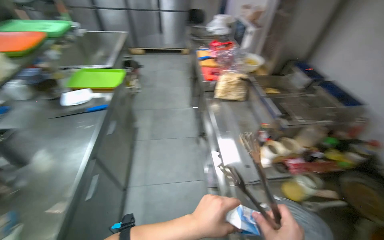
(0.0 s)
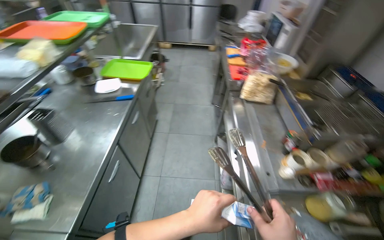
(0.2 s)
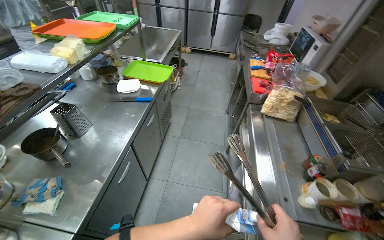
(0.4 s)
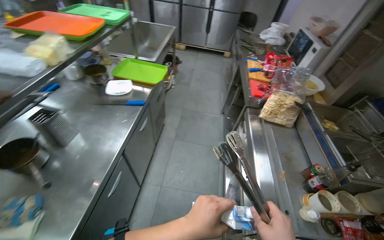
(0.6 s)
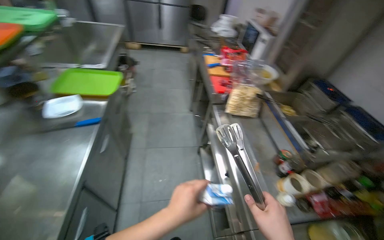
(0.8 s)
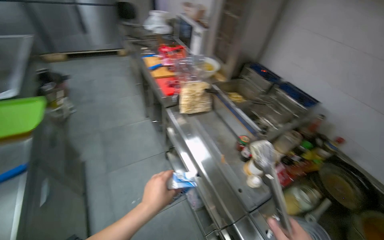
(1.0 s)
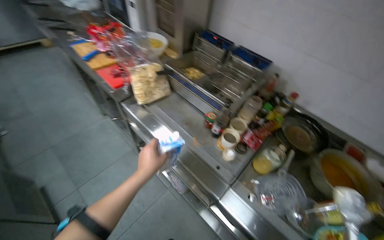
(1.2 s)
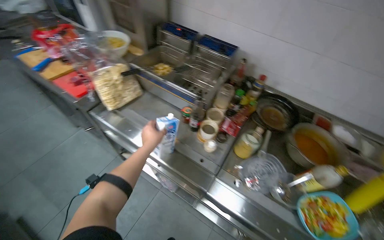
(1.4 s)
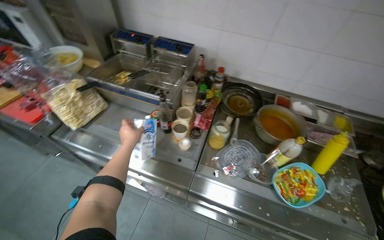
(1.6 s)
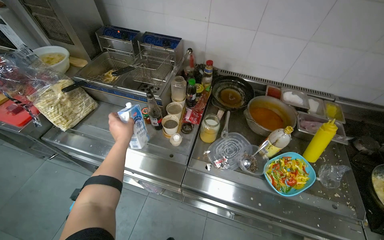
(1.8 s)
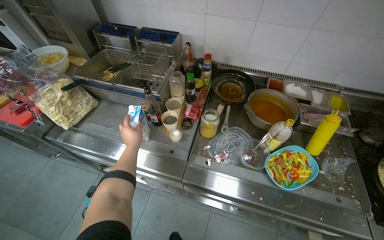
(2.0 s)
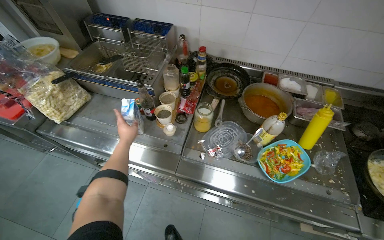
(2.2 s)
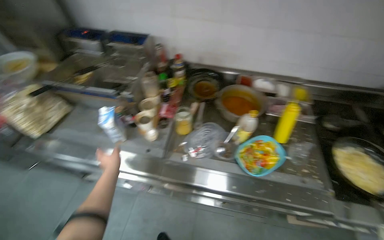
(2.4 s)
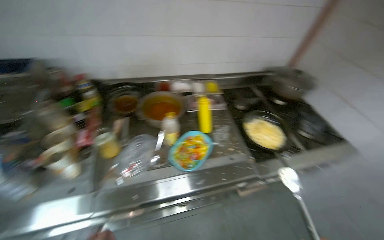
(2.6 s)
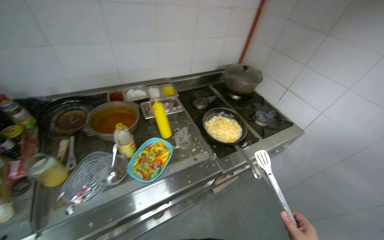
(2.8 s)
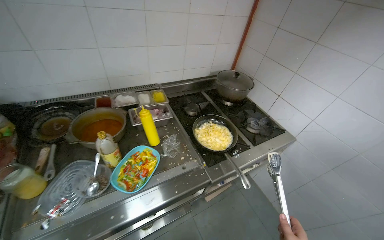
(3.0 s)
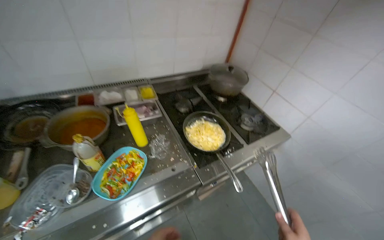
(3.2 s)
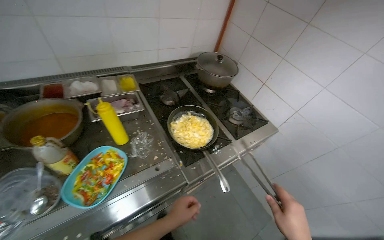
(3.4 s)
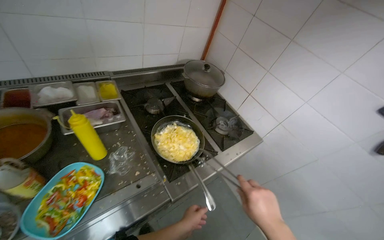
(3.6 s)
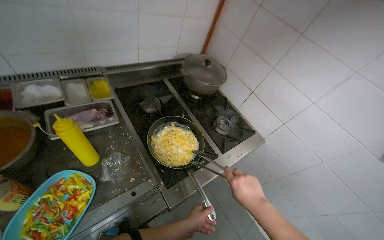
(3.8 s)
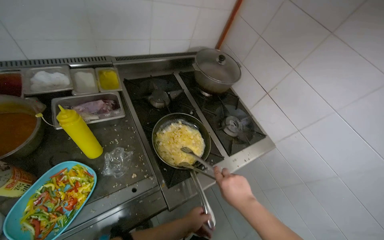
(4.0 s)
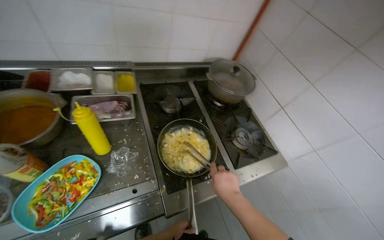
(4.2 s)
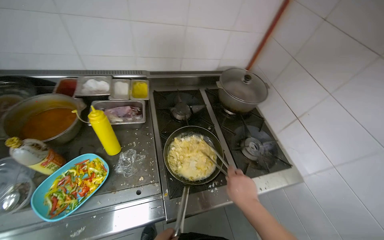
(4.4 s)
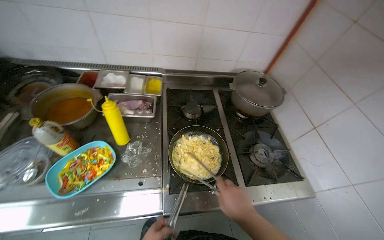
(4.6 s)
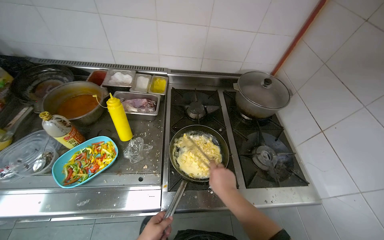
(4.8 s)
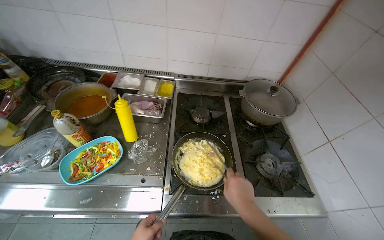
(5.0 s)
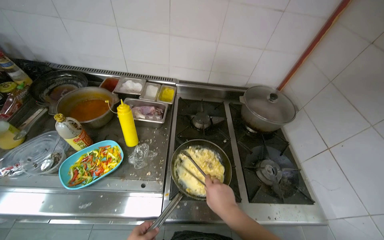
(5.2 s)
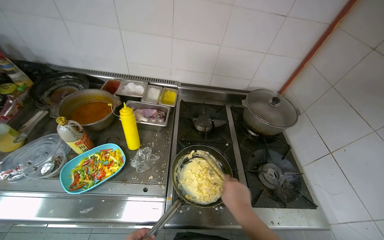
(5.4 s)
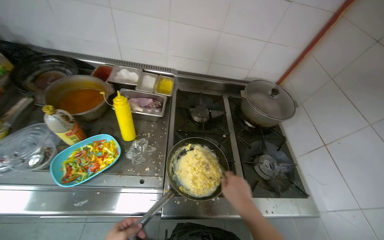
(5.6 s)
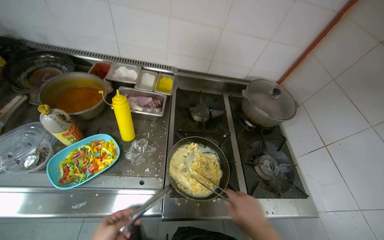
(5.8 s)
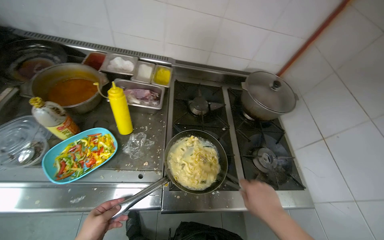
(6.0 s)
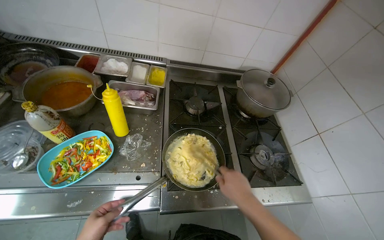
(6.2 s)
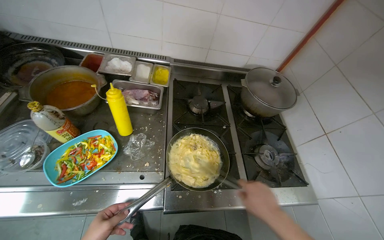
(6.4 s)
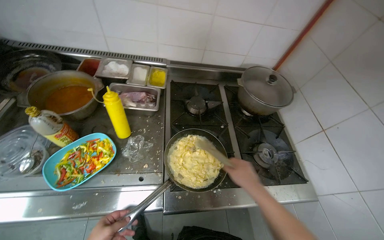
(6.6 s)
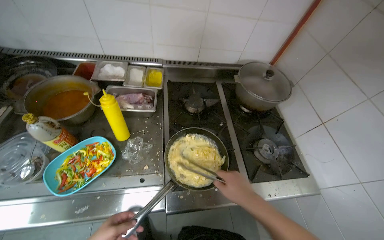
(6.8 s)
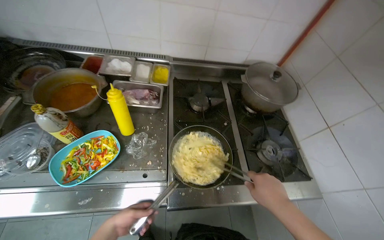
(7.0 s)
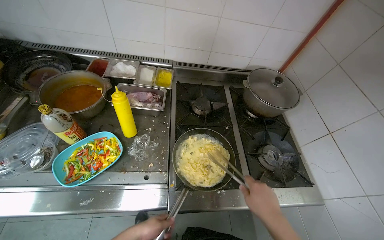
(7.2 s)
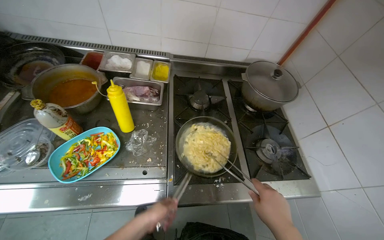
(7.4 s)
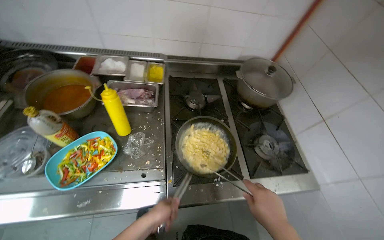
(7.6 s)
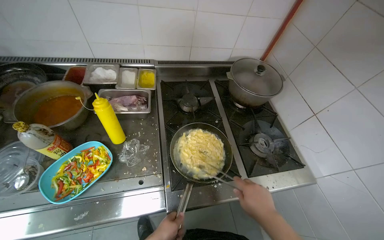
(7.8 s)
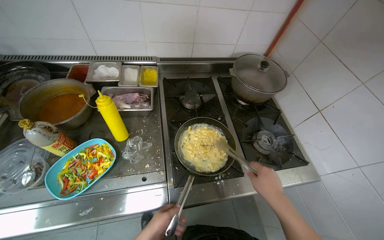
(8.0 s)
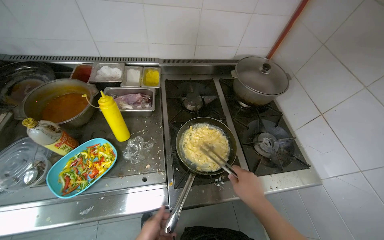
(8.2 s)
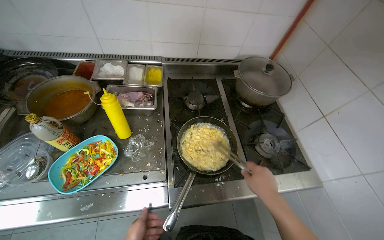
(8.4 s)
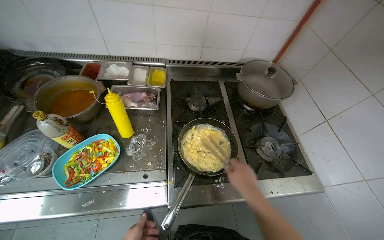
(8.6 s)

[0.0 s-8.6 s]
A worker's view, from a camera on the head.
Job: cooking food.
The whole recording: Adding liquid and stirring ingredients in pan. The worker pours liquid from a carton into the pan and stirs the ingredients.
0.0 to 1.4 s: The wearer's head swings roughly 50 degrees to the right. The view tips downward by roughly 15 degrees.
1.4 to 2.8 s: The head travels about 50 cm. The head turns to the right by roughly 60 degrees.
2.8 to 4.4 s: The camera travels about 40 cm.

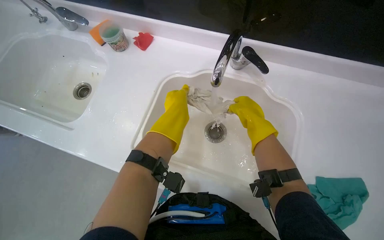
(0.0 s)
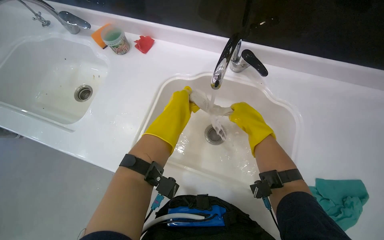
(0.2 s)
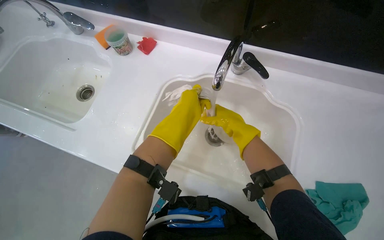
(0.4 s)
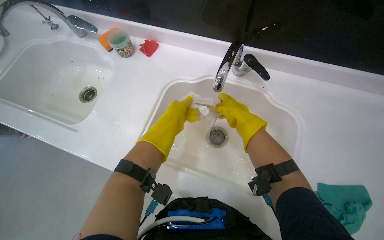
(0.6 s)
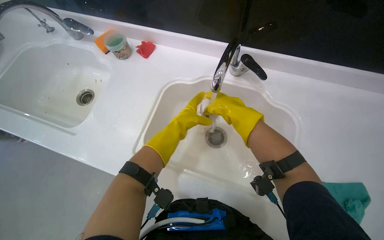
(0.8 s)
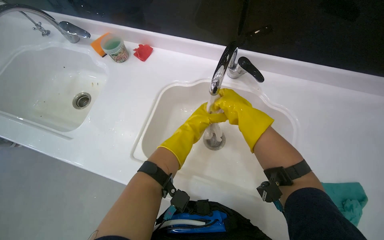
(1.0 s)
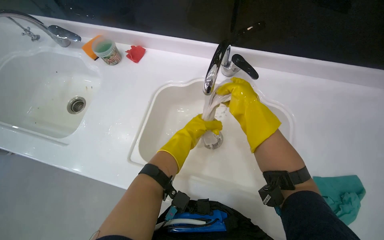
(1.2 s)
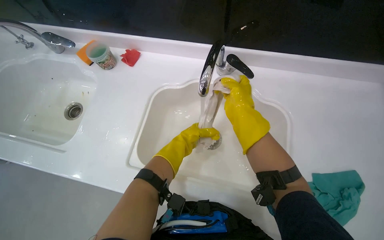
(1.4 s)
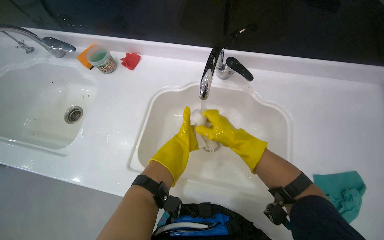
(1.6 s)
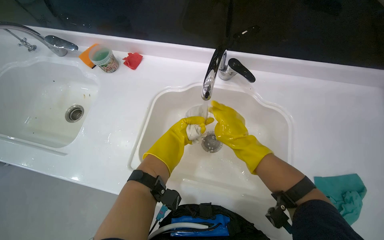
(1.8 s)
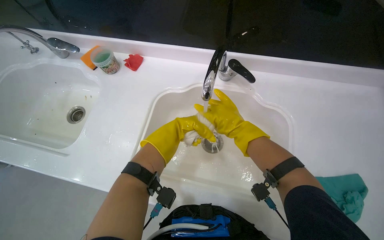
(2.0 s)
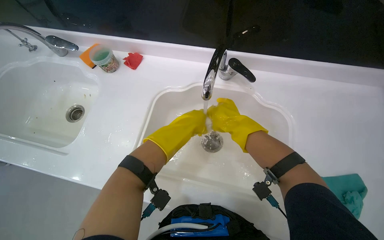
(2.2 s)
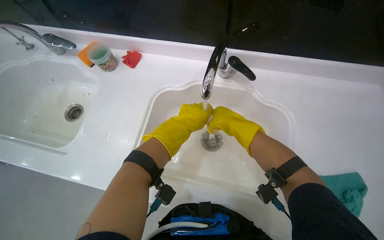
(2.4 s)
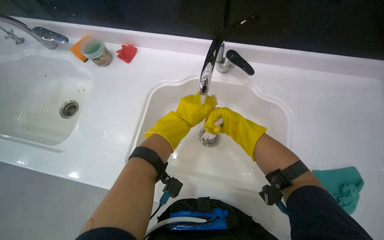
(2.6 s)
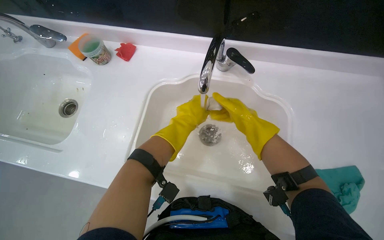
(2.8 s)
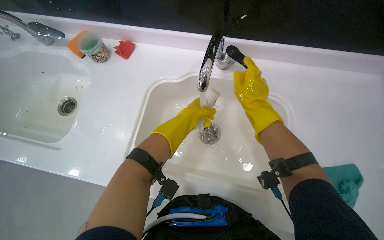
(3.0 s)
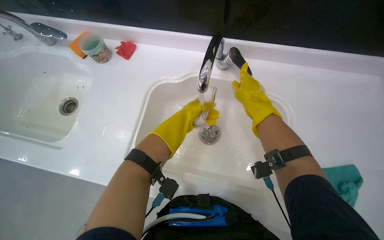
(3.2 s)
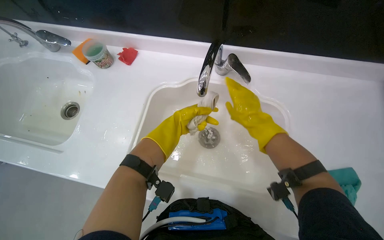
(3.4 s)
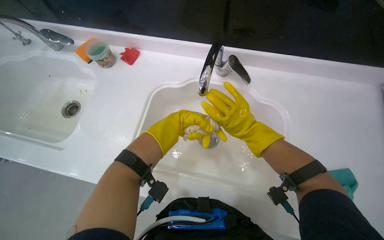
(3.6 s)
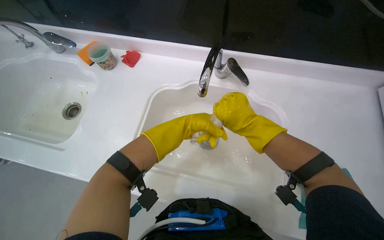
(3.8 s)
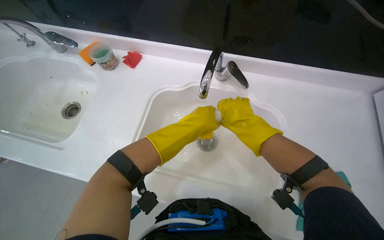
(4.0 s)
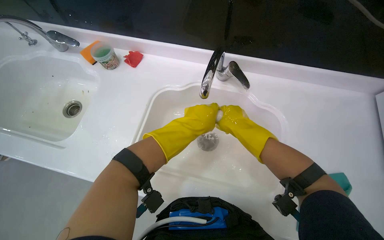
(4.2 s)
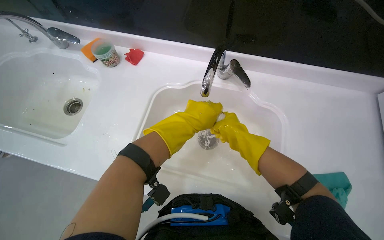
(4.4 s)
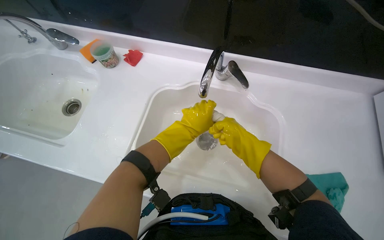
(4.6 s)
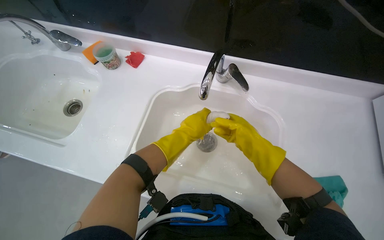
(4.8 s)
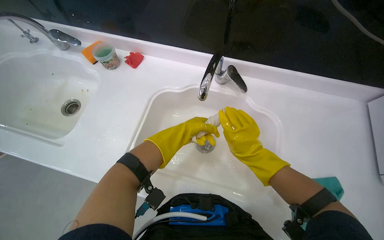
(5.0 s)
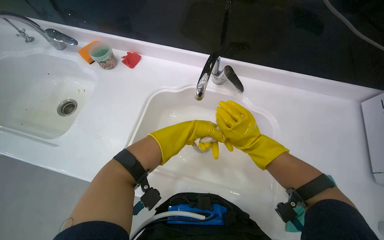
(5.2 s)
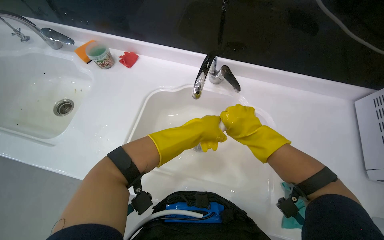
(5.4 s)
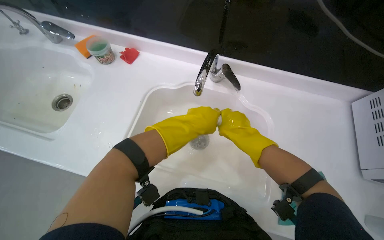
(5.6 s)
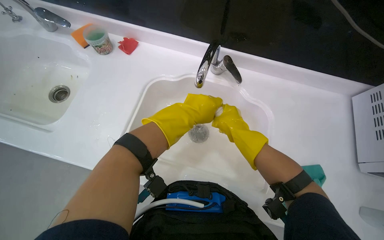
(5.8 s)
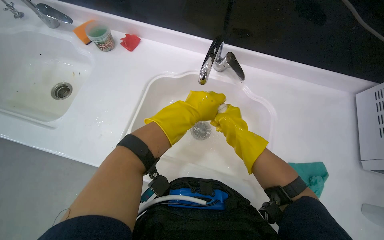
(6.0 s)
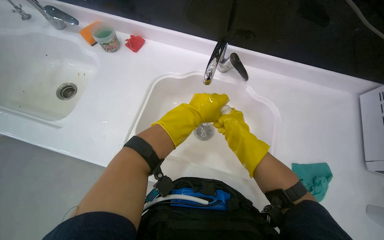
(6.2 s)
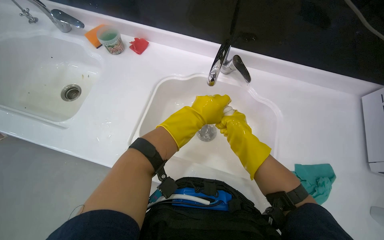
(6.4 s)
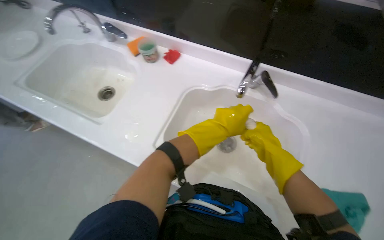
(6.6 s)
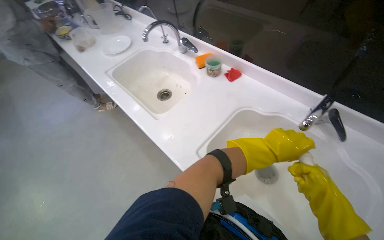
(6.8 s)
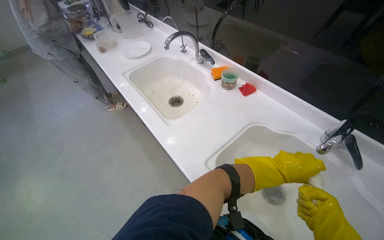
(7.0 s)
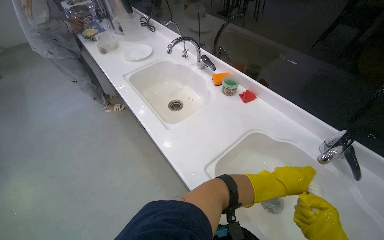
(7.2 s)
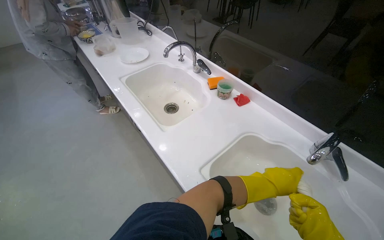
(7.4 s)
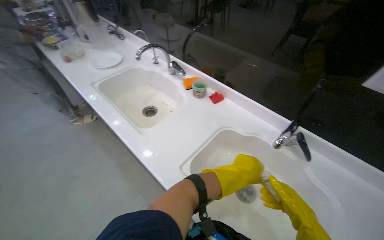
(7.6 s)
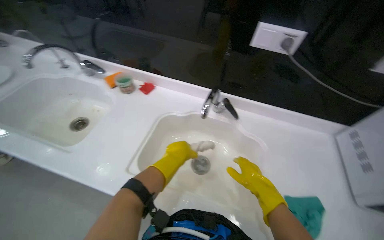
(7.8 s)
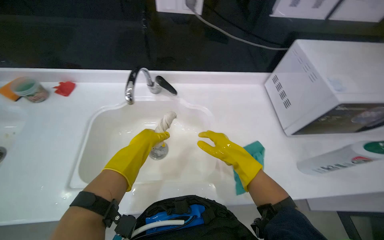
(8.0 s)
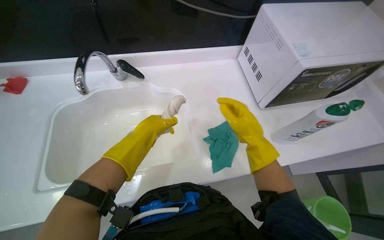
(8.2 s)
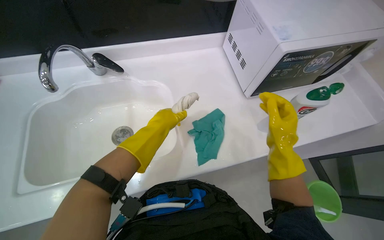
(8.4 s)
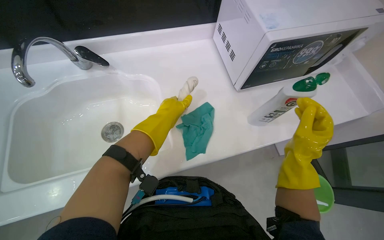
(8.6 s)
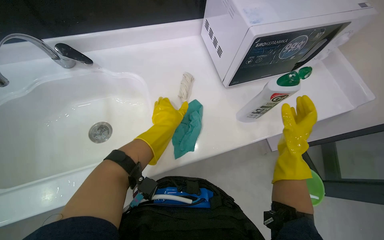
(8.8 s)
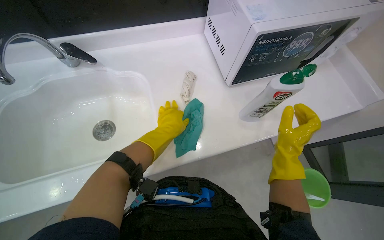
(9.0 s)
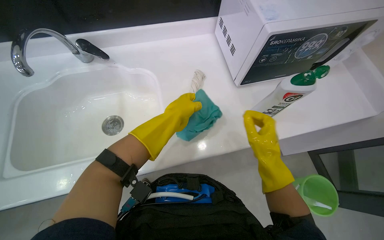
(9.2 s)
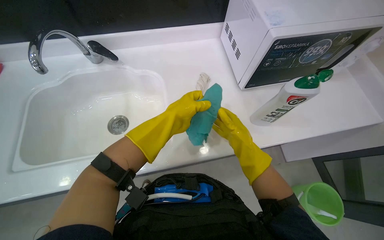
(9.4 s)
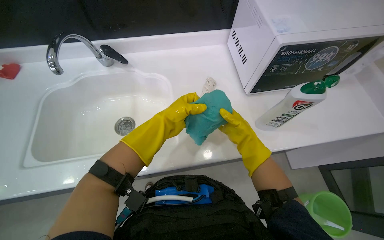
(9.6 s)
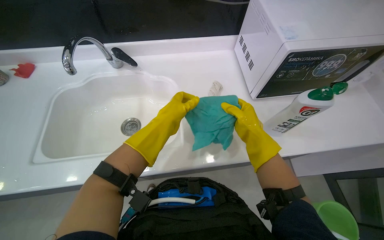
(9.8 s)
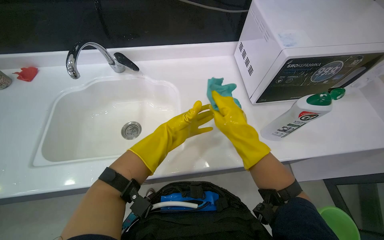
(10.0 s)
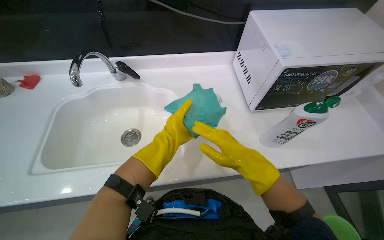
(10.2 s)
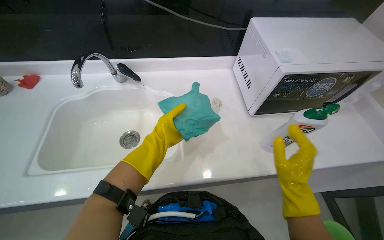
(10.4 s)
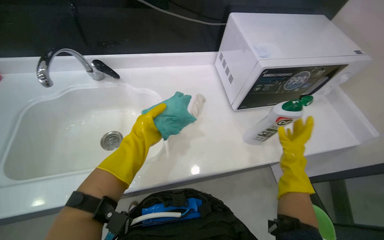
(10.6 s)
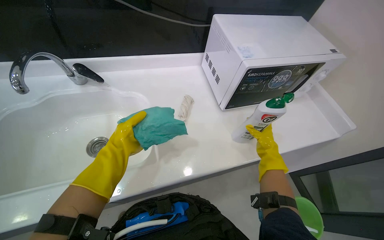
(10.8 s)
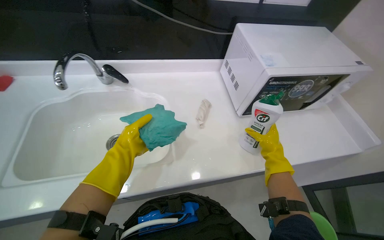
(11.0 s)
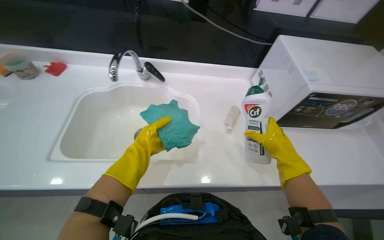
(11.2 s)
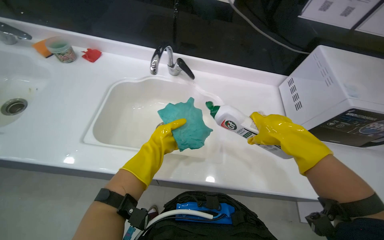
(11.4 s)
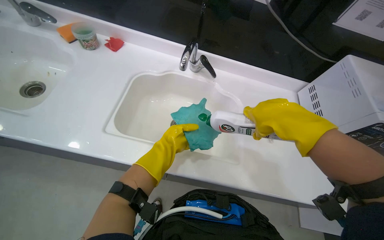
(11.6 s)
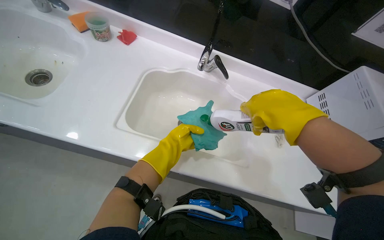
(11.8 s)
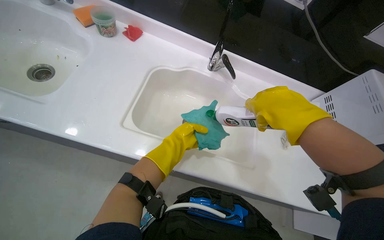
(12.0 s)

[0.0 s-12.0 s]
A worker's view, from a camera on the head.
Job: preparing cleaning supplies.
The whole recording: Preparing cleaning cloths. The worker rinses and wrings cleaning cloths, then applies cleaning solution to a cloth.
0.0 to 1.6 s: The left hand travels farther from the camera by approximately 10 cm.
1.6 to 3.0 s: The right hand travels up the picture by approximately 10 cm. The left hand goes about 10 cm nearer to the camera.
3.0 to 4.4 s: The left hand shifts roughly 15 cm nearer to the camera.
4.4 to 6.0 s: The left hand travels farther from the camera and back again, approximately 10 cm each way.
6.0 to 7.6 s: The head rotates about 30 degrees to the left. The wearer looks about 20 degrees further upward.
7.6 to 9.0 s: The head travels about 40 cm. The head rotates some 60 degrees to the right. The view tilts some 20 degrees downward.
9.0 to 10.4 s: The right hand goes farther from the camera and returns, some 15 cm each way.
10.4 to 12.0 s: Everything in view rotates about 25 degrees clockwise. The right hand is displaced up the picture by some 30 cm.
